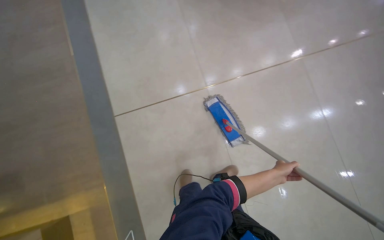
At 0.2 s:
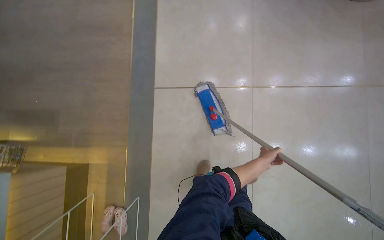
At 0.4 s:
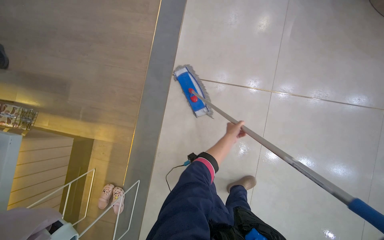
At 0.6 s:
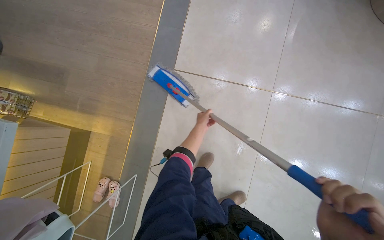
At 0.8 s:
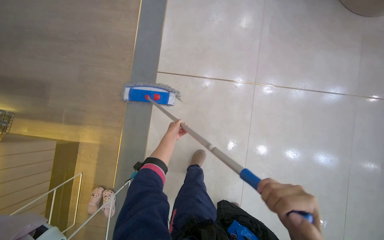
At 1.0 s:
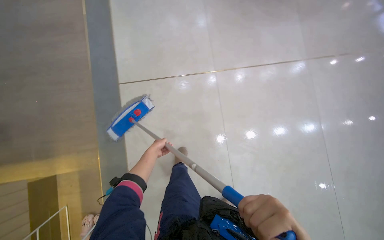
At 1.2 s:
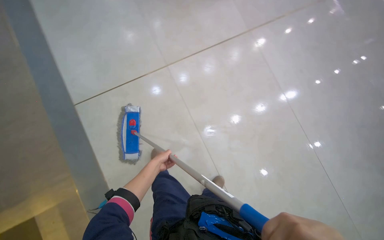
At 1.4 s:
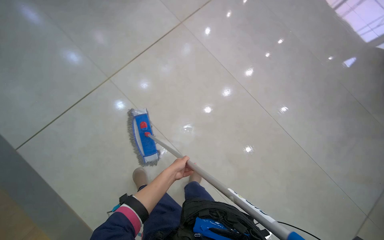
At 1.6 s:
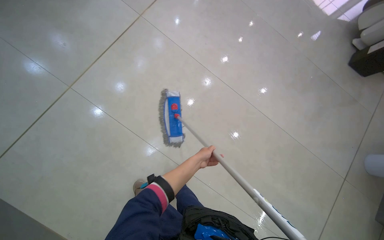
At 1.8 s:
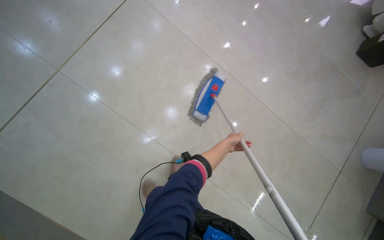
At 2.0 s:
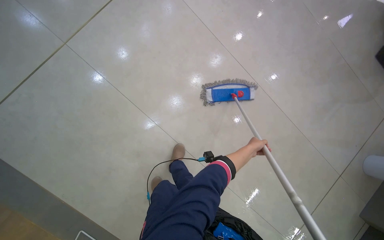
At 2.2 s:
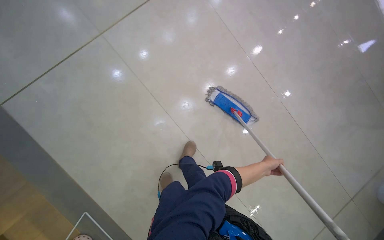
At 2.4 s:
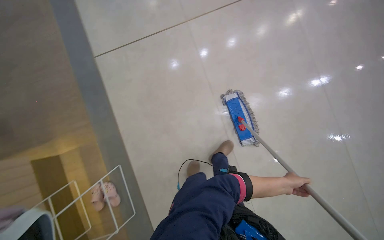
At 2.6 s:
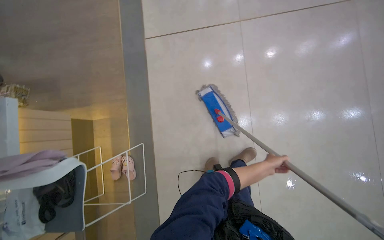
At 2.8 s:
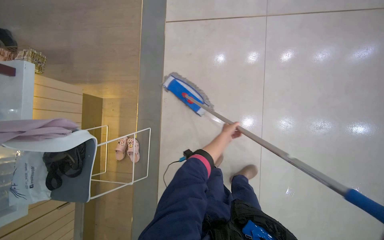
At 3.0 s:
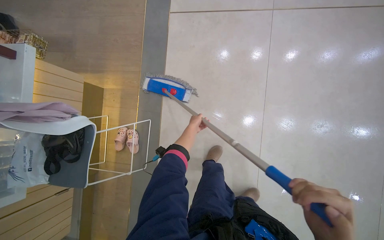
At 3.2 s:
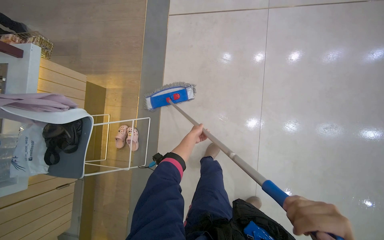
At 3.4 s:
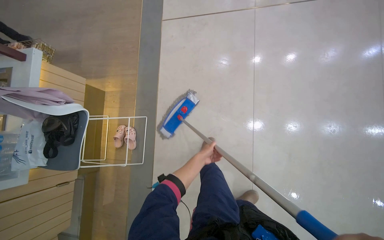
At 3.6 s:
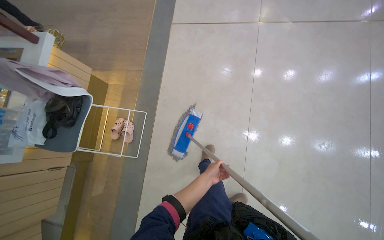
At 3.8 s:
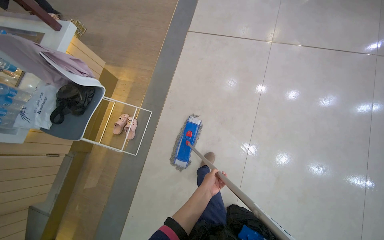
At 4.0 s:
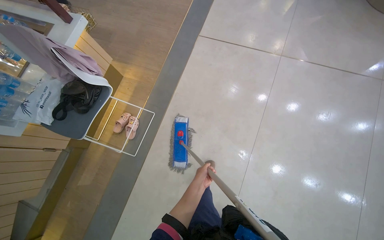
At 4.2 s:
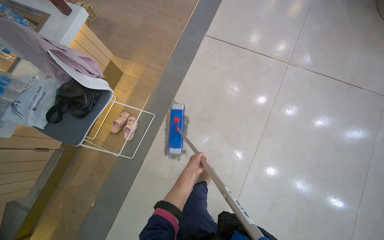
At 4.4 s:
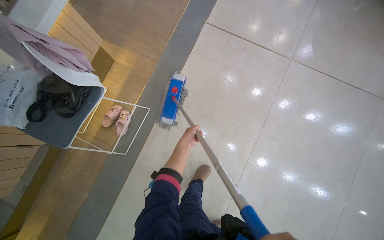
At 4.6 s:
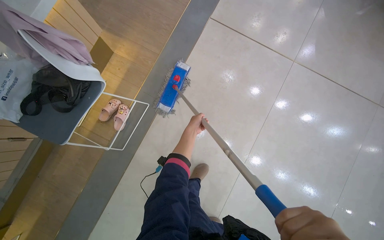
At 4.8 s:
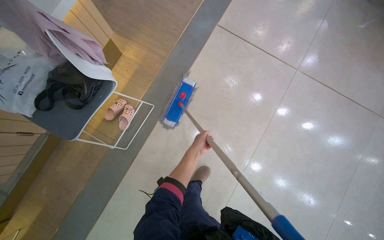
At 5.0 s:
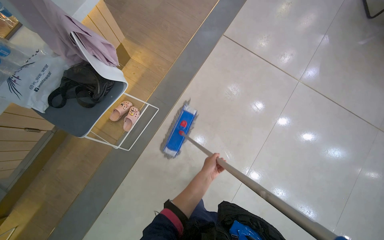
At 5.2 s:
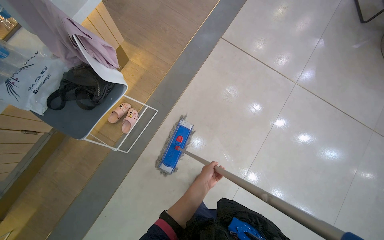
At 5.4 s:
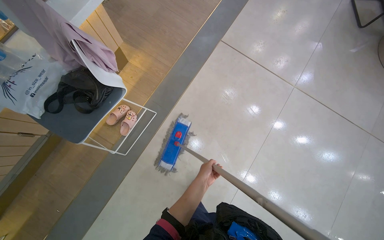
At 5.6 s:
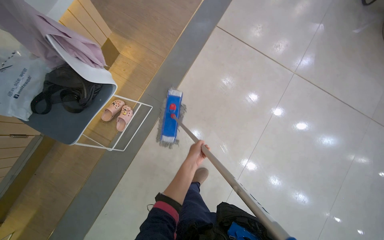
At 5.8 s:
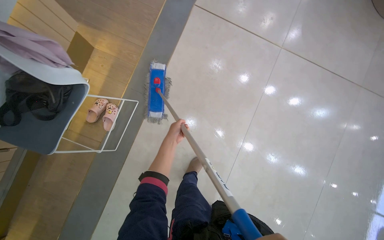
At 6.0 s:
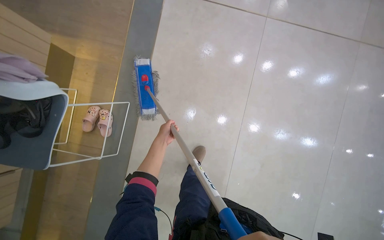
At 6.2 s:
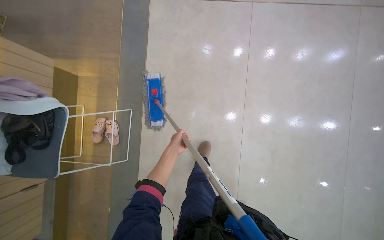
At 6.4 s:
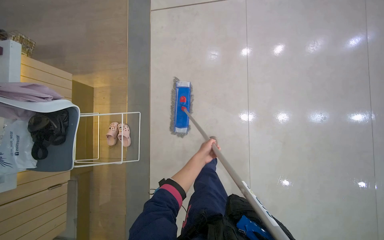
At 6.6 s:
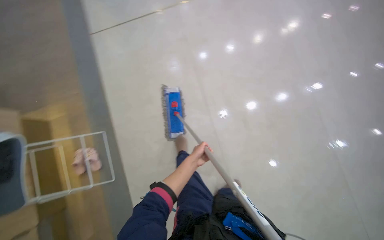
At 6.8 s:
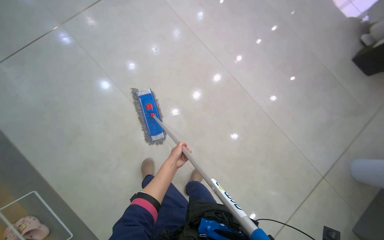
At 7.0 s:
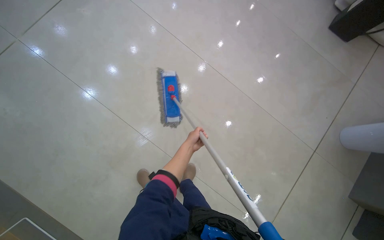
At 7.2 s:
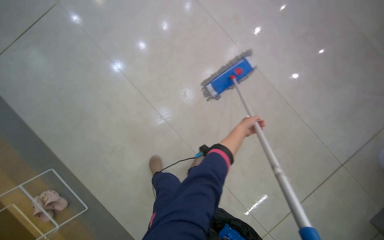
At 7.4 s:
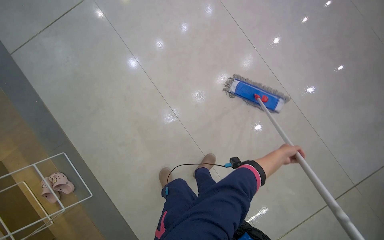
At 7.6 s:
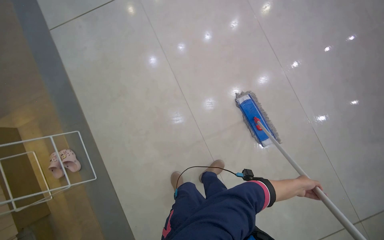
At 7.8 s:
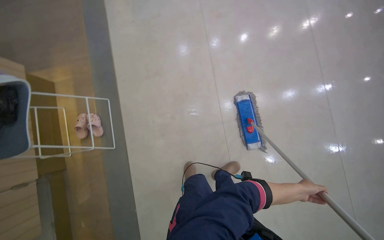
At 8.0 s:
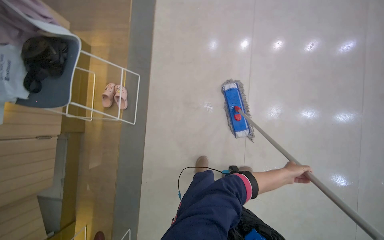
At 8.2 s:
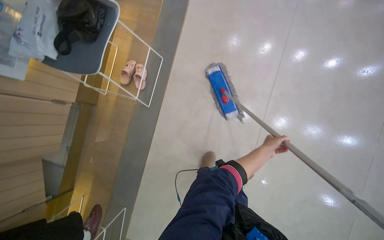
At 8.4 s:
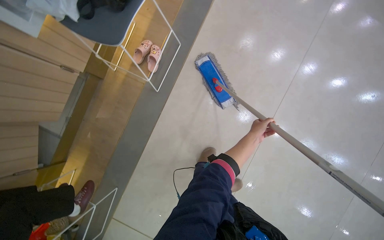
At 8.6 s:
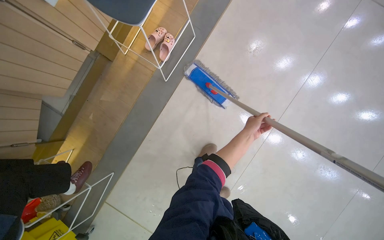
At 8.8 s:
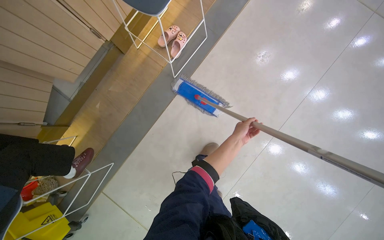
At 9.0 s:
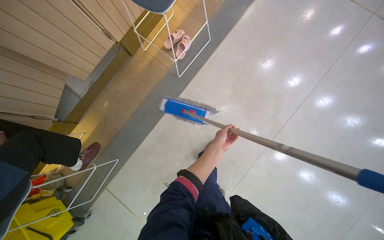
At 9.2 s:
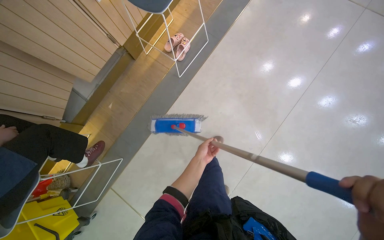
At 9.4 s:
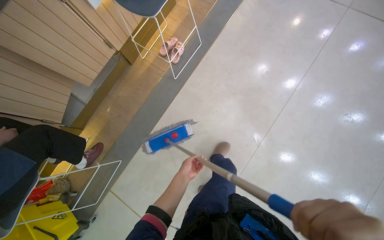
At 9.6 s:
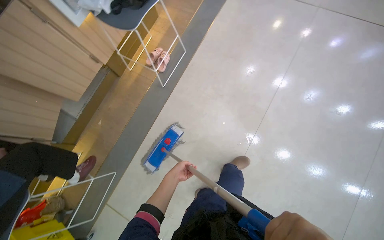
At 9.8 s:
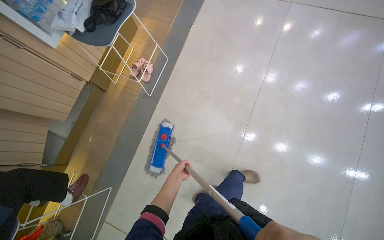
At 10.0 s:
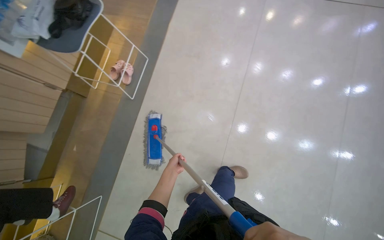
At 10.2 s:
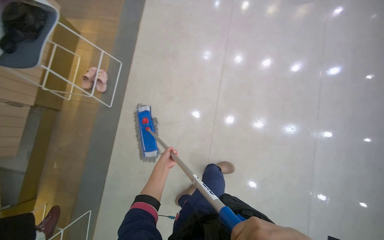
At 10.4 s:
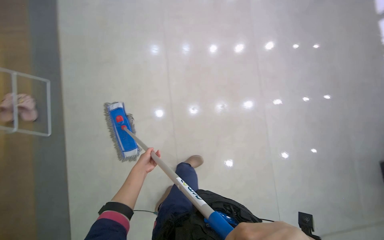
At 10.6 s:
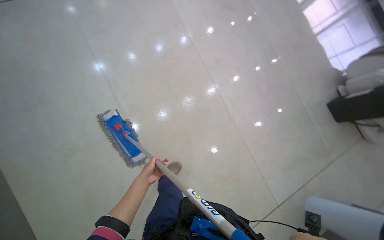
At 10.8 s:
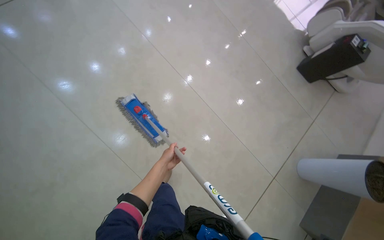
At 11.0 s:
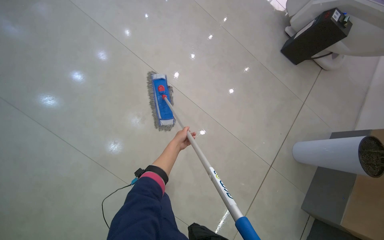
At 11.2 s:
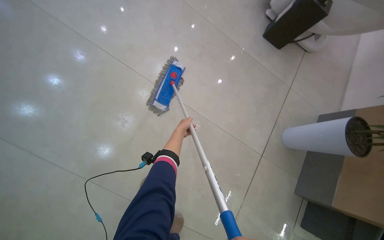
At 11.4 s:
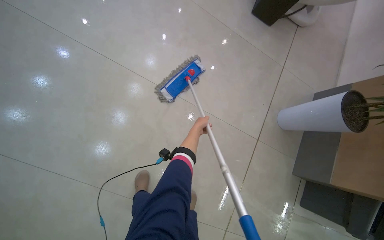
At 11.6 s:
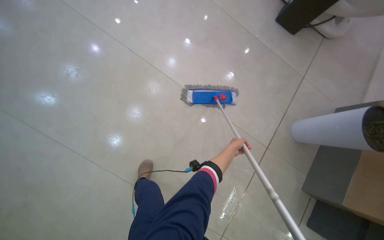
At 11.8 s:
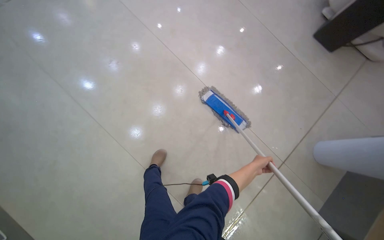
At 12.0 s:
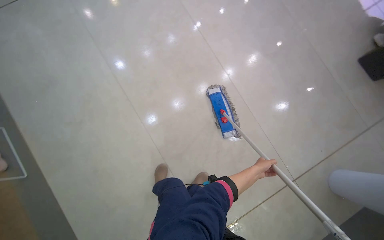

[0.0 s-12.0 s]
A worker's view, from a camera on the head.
Job: mopping floor.
The whole recording: Mopping tiled floor. The worker mops the tiled floor, moving chairs to clean underneath them.
0.0 to 1.6 s: The wearer looks some 40 degrees further to the right. The view tips downward by about 15 degrees.
1.6 to 3.0 s: The head travels some 2 m. The head turns to the left by approximately 40 degrees.
3.0 to 4.4 s: The left hand heads nearer to the camera, covering about 10 cm, and moves approximately 40 cm down the picture and comes back.
4.4 to 6.0 s: The left hand travels down the picture and back again, some 10 cm each way.
7.6 to 9.0 s: The camera is carried roughly 50 cm. The scene rotates clockwise by approximately 65 degrees.
9.0 to 10.4 s: The camera travels about 50 cm. The head turns to the right by approximately 50 degrees.
10.4 to 12.0 s: The camera is carried about 60 cm. The view tips downward by about 15 degrees. The scene rotates counterclockwise by some 35 degrees.

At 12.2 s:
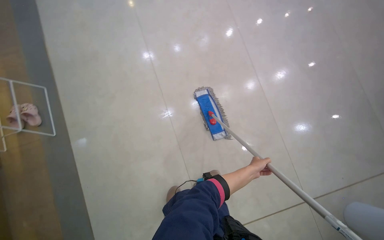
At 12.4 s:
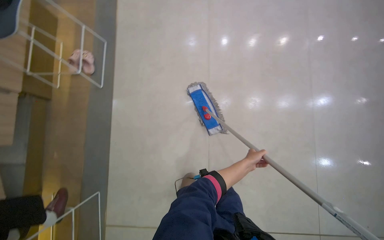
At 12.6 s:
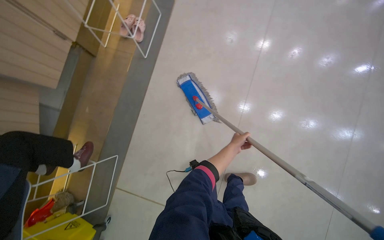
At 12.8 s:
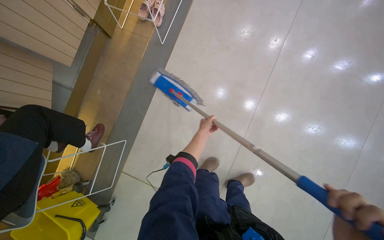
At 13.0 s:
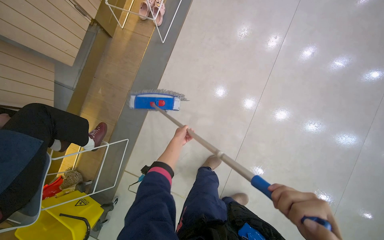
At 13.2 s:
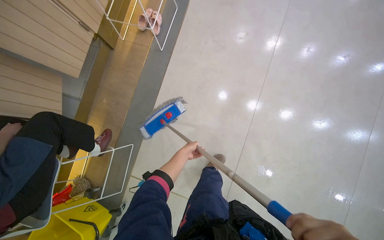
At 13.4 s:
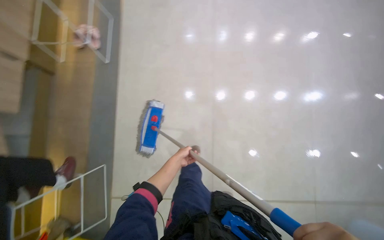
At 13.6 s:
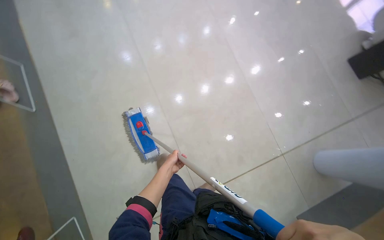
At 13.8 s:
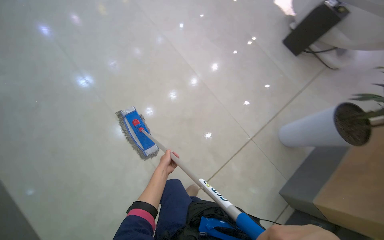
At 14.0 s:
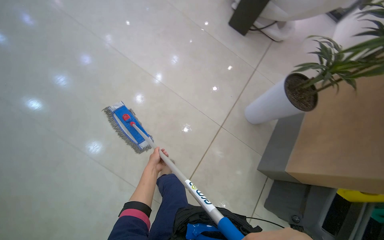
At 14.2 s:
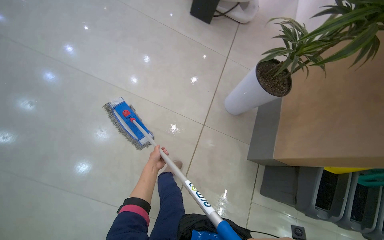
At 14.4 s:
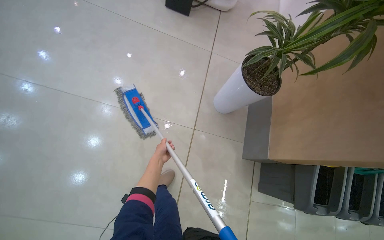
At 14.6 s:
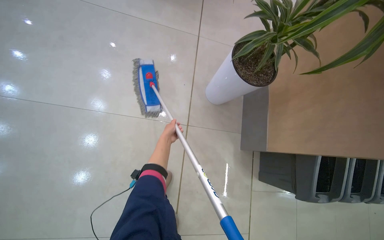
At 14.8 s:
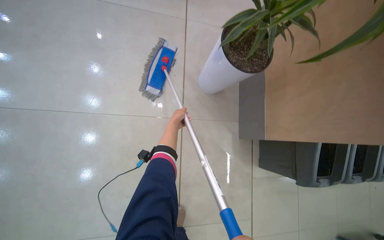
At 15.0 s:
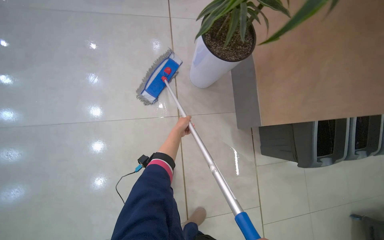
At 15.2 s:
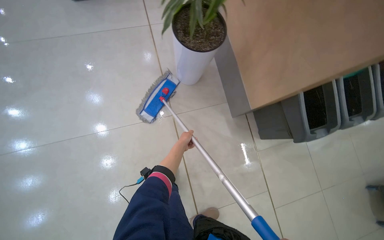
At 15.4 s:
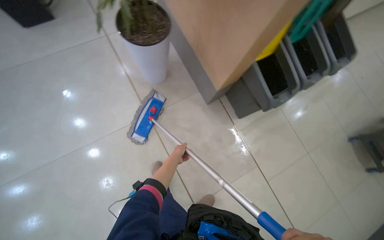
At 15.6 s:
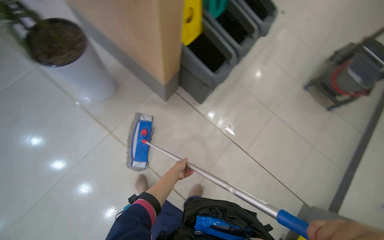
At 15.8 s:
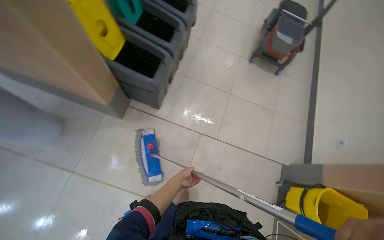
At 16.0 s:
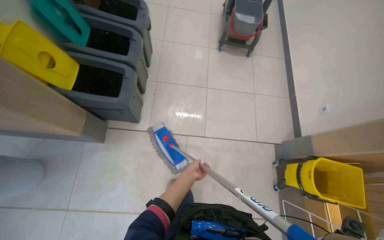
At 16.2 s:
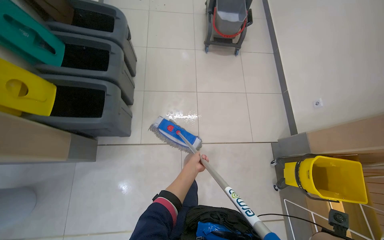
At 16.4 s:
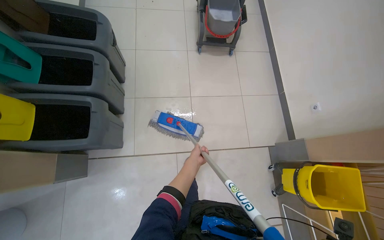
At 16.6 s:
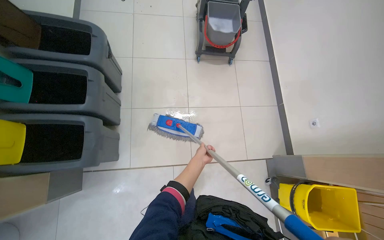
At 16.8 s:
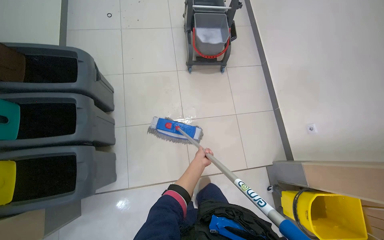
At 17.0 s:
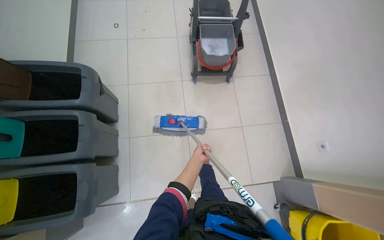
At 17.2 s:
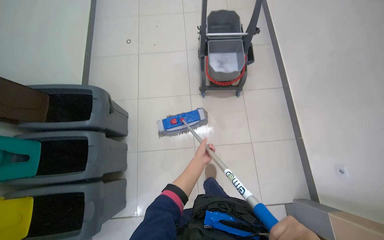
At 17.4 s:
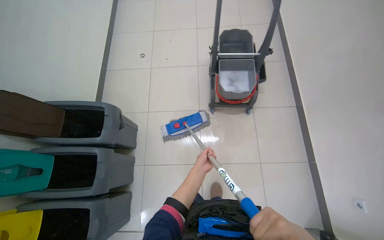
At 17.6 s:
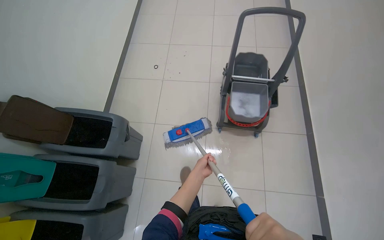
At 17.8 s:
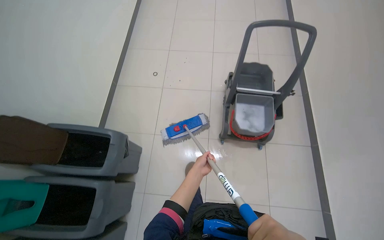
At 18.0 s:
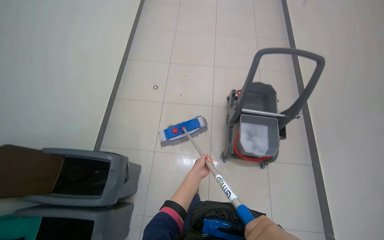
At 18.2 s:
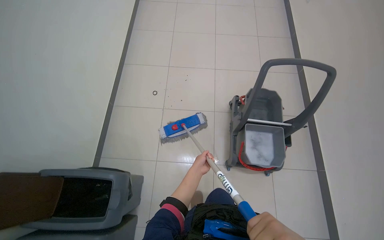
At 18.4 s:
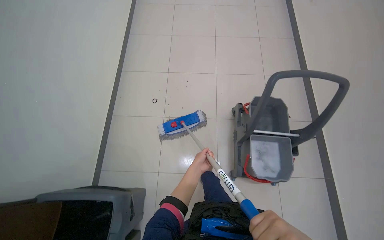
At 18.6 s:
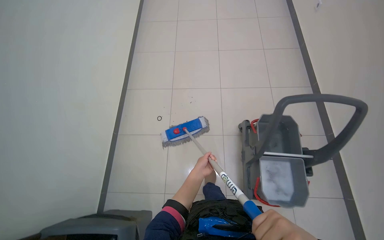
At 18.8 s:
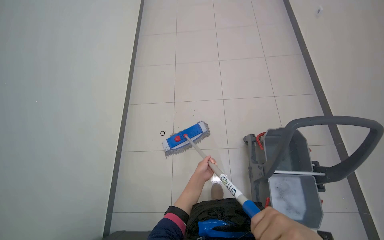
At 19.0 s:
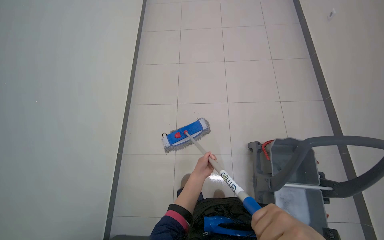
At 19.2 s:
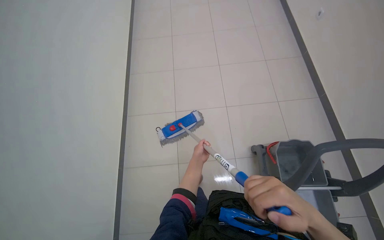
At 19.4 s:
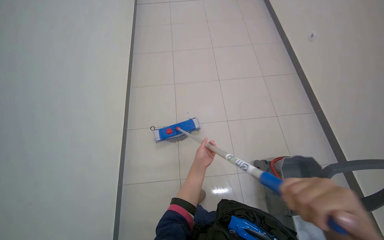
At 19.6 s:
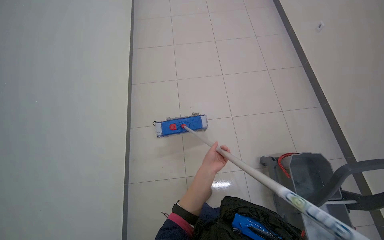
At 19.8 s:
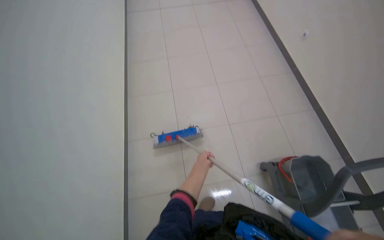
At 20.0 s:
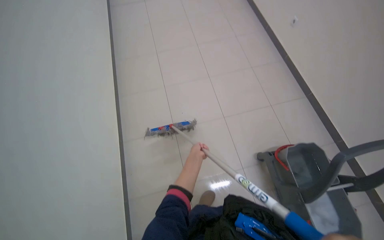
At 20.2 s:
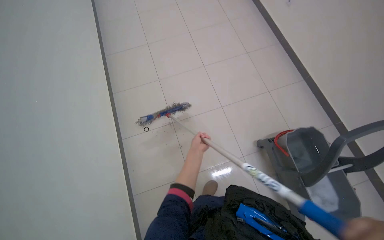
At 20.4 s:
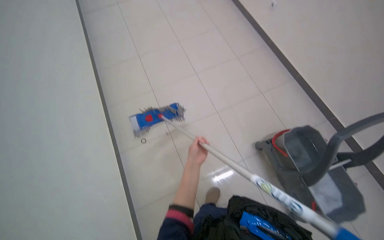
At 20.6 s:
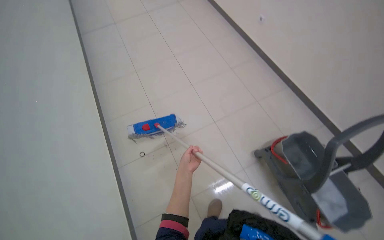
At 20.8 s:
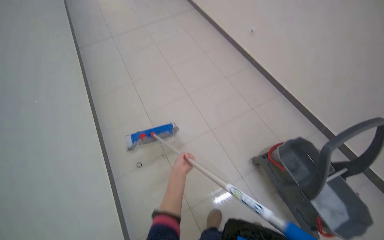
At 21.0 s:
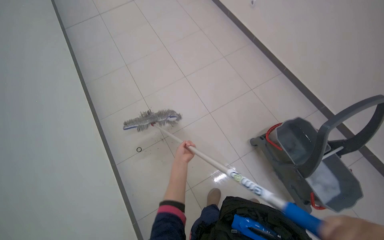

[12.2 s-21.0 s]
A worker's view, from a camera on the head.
Job: mopping floor.
The whole recording: Mopping tiled floor. The worker mops the tiled floor, moving chairs to clean underneath them.
12.2 to 13.6 s: The head rotates roughly 25 degrees to the right.
13.6 to 15.2 s: The camera is carried roughly 80 cm. The wearer looks some 80 degrees further to the right. The camera pitches downward, by roughly 20 degrees.
15.2 to 16.6 s: The camera is carried some 1 m. The head turns to the right by roughly 80 degrees.
16.6 to 18.0 s: The camera is carried roughly 90 cm.
18.0 to 19.6 s: The head travels roughly 80 cm.
19.6 to 21.0 s: The left hand shifts approximately 15 cm farther from the camera and to the left.
